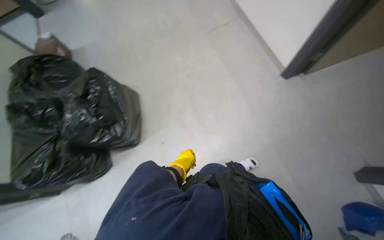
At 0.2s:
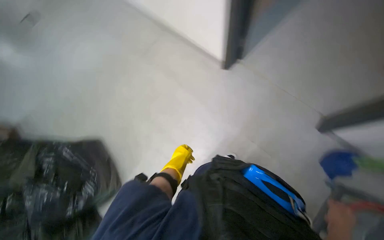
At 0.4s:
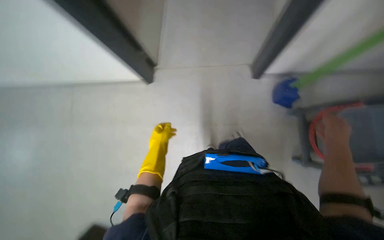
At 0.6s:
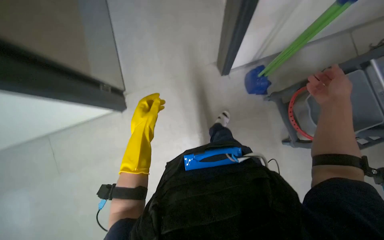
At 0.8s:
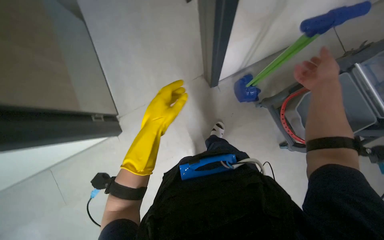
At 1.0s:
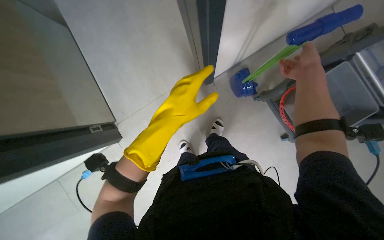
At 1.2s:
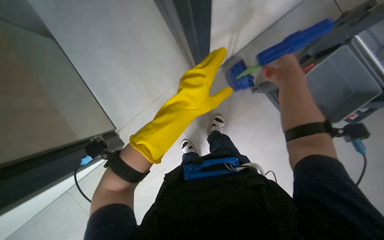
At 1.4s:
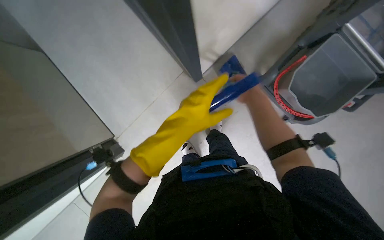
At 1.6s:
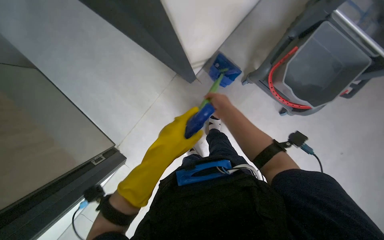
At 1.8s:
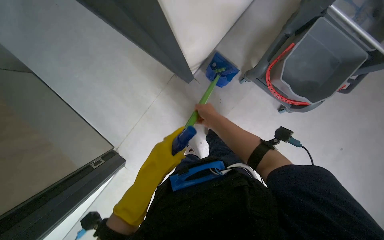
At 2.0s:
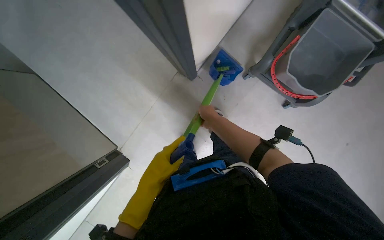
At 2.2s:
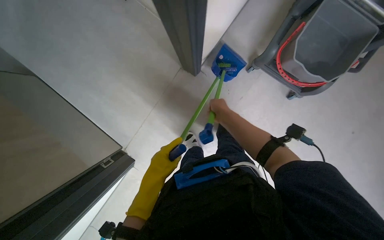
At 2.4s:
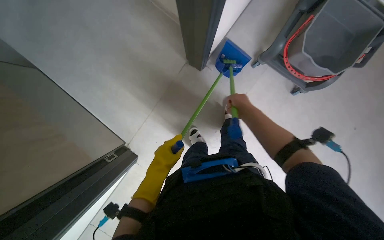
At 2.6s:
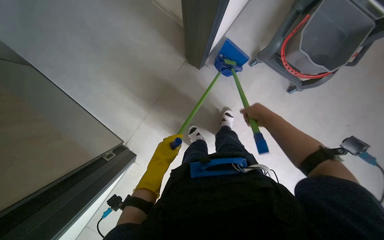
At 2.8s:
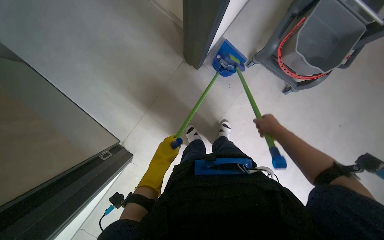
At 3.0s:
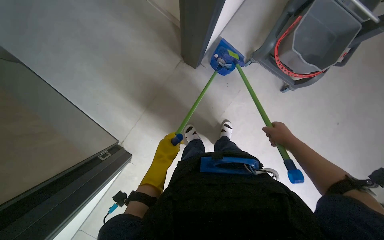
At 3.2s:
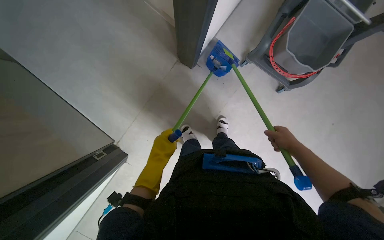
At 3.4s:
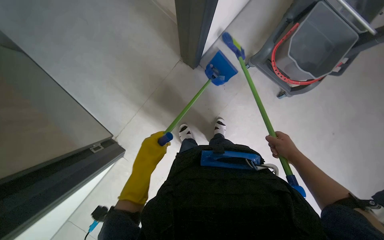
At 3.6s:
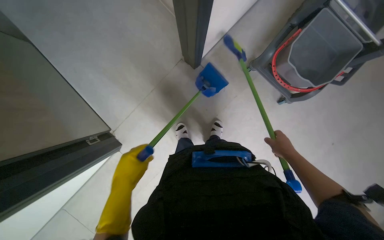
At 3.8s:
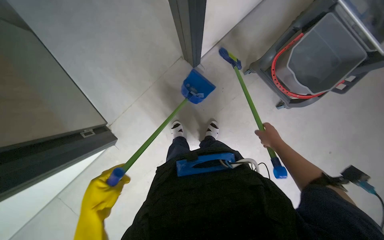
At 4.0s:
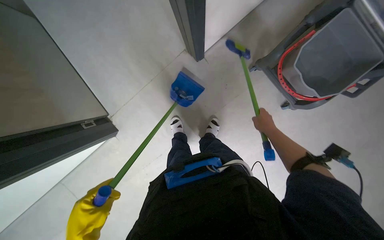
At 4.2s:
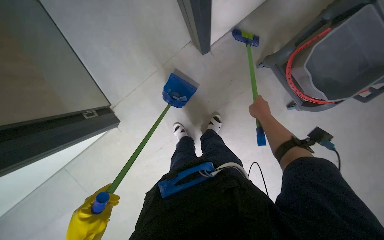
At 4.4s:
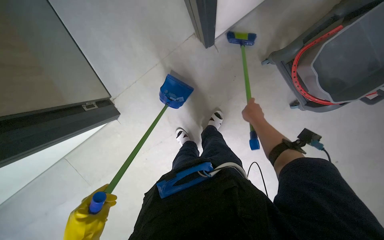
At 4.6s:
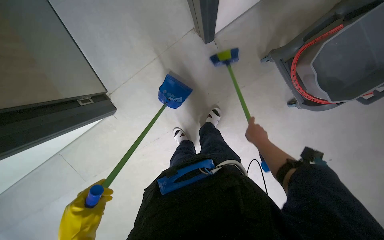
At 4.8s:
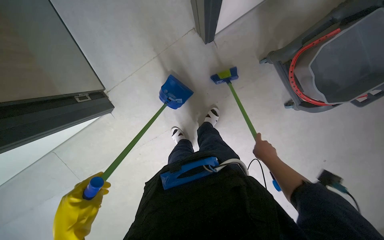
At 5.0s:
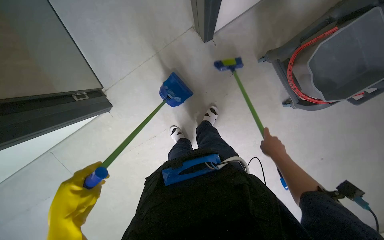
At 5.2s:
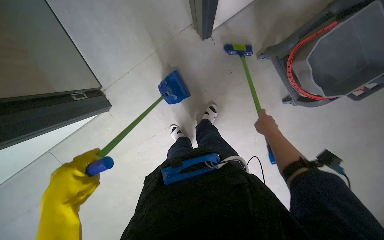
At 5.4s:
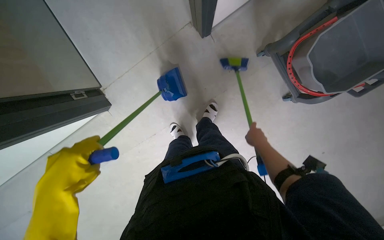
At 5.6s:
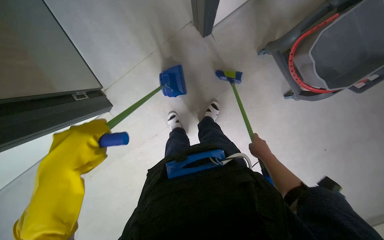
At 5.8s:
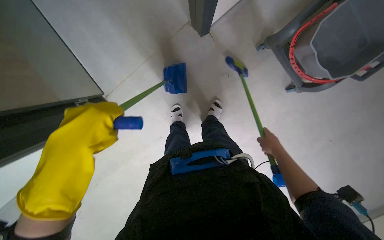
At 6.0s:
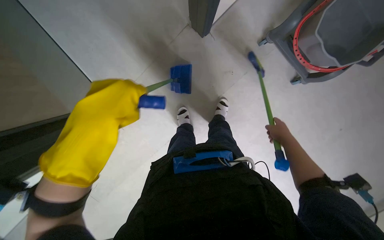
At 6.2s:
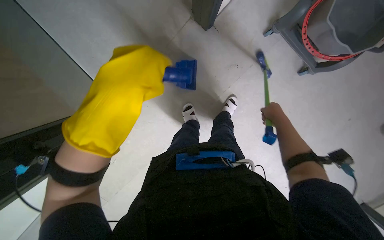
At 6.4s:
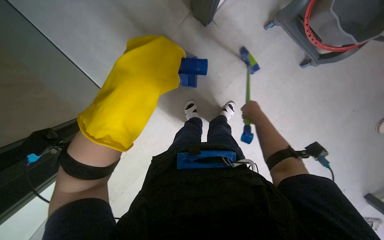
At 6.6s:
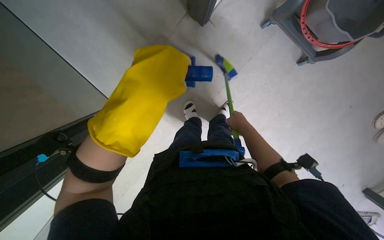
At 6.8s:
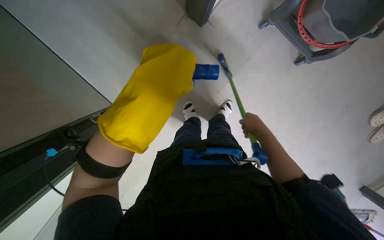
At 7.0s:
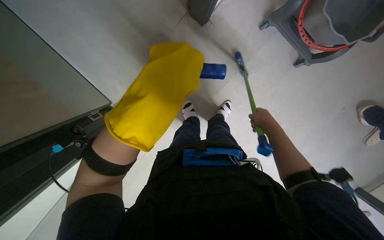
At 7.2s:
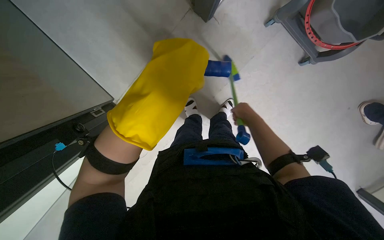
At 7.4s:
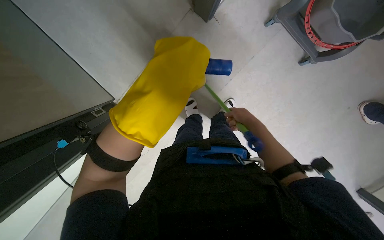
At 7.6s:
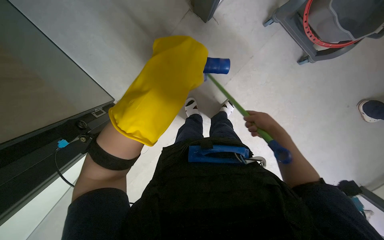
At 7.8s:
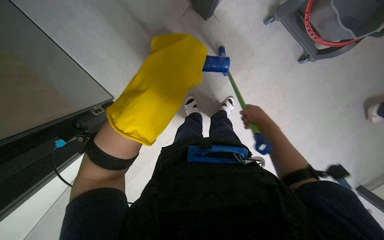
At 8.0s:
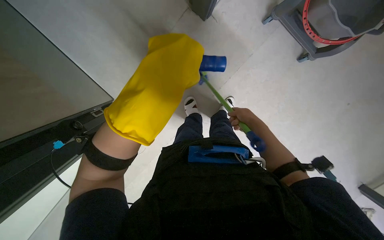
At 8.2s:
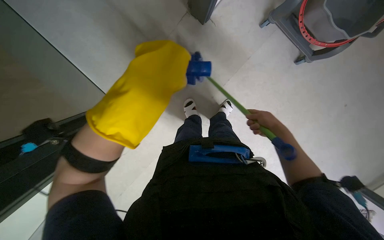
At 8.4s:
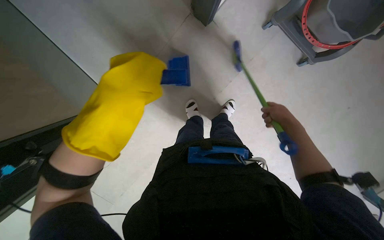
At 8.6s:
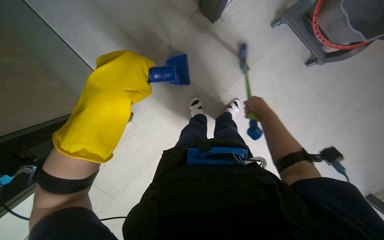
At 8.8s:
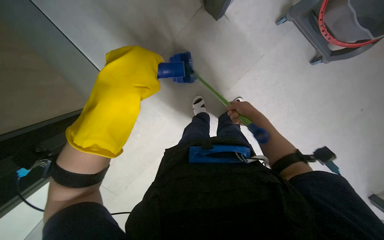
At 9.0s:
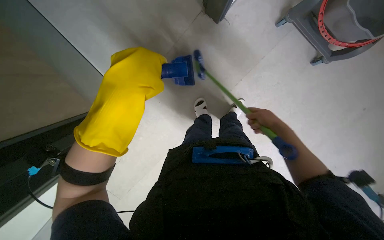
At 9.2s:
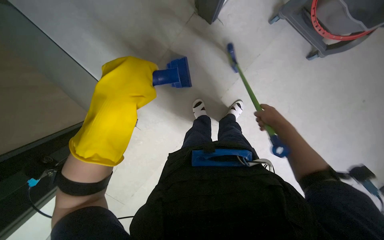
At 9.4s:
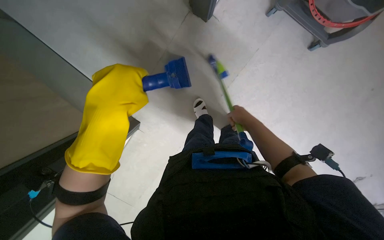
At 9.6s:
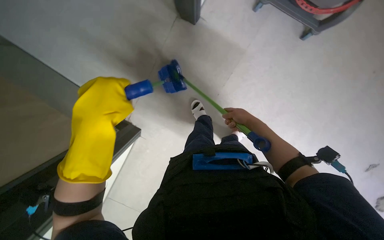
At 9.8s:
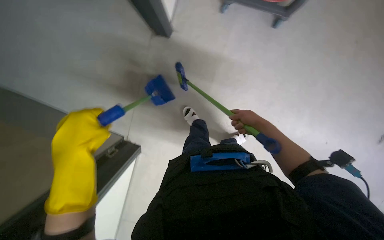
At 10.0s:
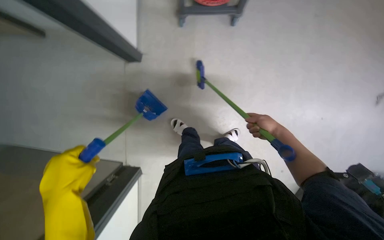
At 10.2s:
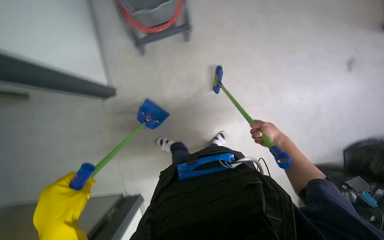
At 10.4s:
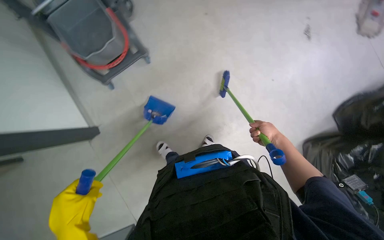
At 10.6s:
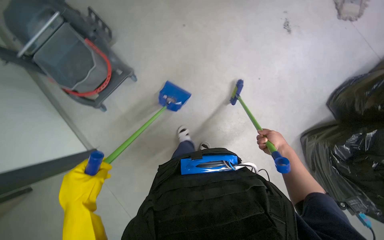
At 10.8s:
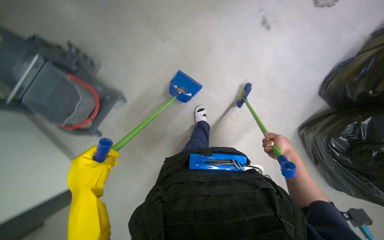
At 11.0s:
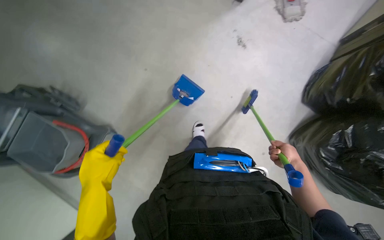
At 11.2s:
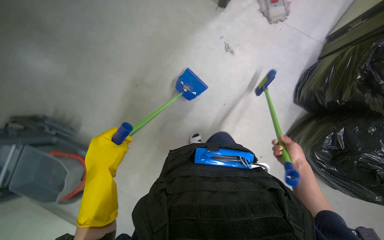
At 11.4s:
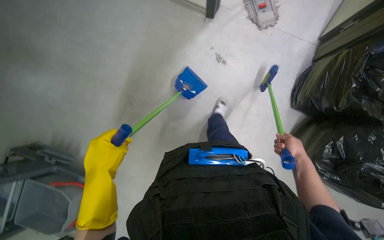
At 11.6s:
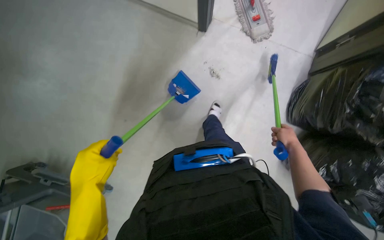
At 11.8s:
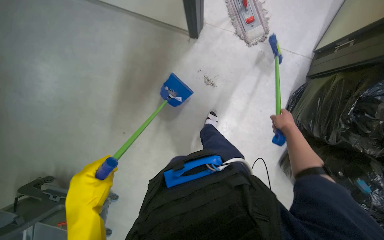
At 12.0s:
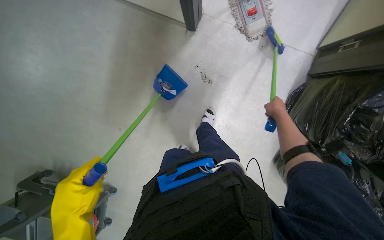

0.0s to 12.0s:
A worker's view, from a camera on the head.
Job: sweeping floor.
The whole recording: Sweeping floor with broom and dustpan. The worker sweeps the floor using a broom and dustpan.
0.0s to 1.6s: The camera is carried about 70 cm. The scene rotates counterclockwise by some 85 degrees.
1.6s to 3.0s: The left hand is displaced farther from the camera and down the picture by roughly 20 cm, while the right hand heads to the right and down the picture, covering approximately 25 cm.
3.0s to 4.4s: The right hand moves up the picture, some 20 cm.
4.4s to 6.0s: The right hand swings up and down the picture, roughly 15 cm each way, with 2 reversals.
6.0s to 7.6s: The right hand goes left and right, about 15 cm each way, reversing 3 times; the left hand heads up the picture, covering some 10 cm.
7.6s to 9.0s: The left hand travels to the left by about 10 cm.
9.0s to 10.4s: The scene rotates counterclockwise by approximately 40 degrees. The left hand shifts about 10 cm down the picture. The right hand heads to the right and down the picture, covering roughly 30 cm.
10.4s to 12.0s: The camera travels approximately 1 m. The scene rotates counterclockwise by some 35 degrees.

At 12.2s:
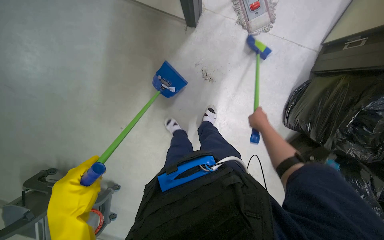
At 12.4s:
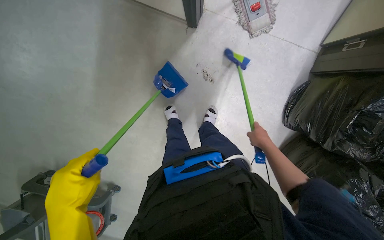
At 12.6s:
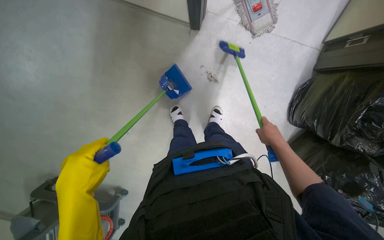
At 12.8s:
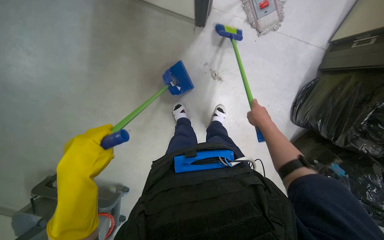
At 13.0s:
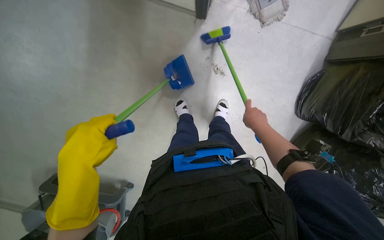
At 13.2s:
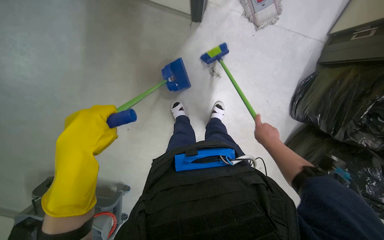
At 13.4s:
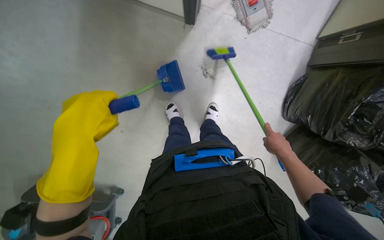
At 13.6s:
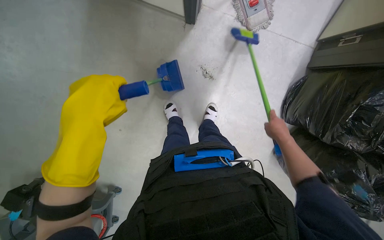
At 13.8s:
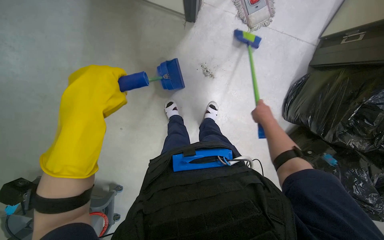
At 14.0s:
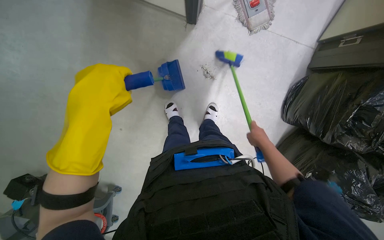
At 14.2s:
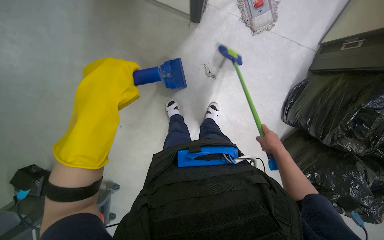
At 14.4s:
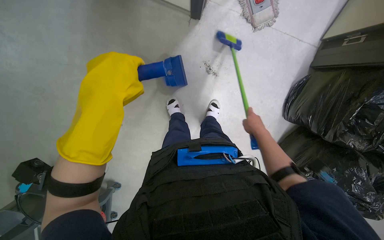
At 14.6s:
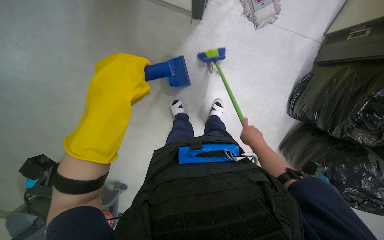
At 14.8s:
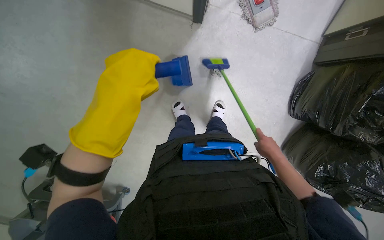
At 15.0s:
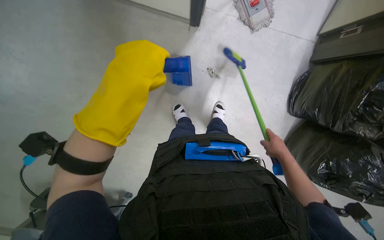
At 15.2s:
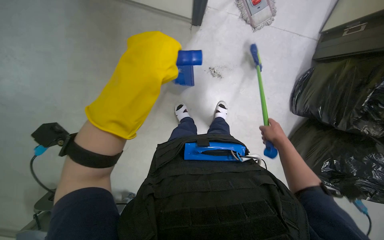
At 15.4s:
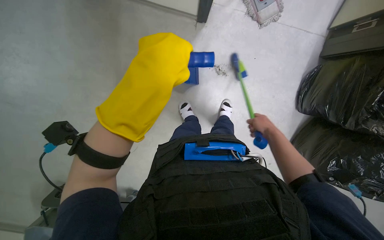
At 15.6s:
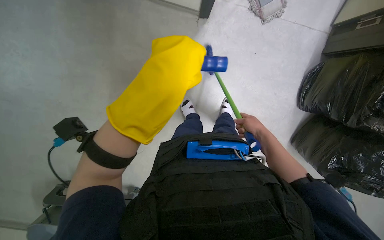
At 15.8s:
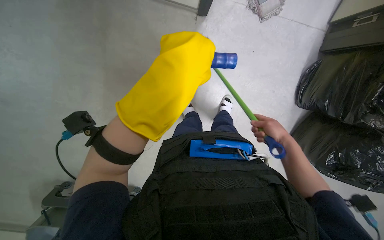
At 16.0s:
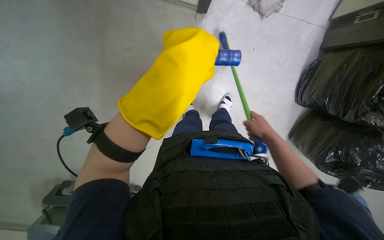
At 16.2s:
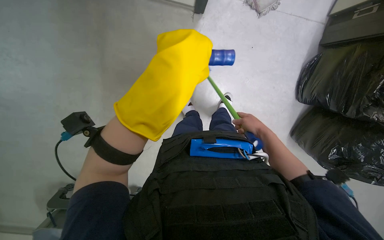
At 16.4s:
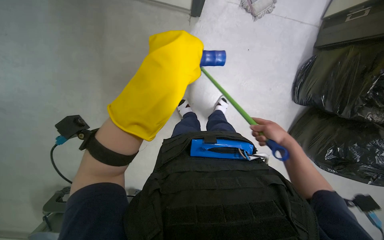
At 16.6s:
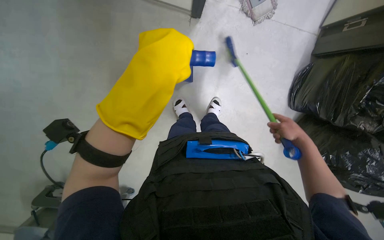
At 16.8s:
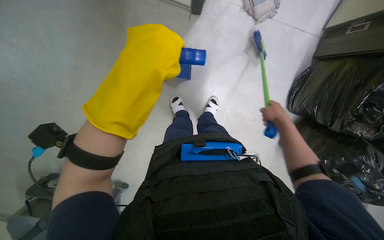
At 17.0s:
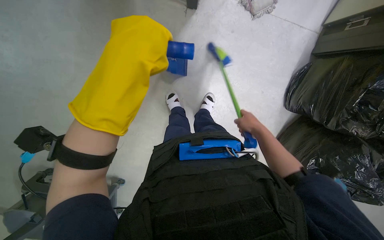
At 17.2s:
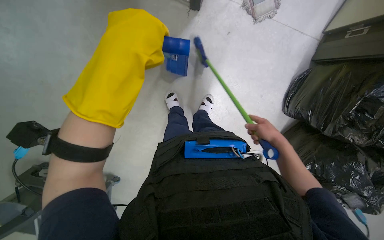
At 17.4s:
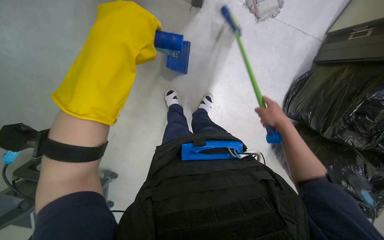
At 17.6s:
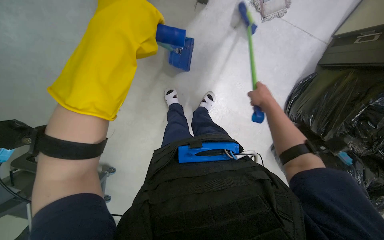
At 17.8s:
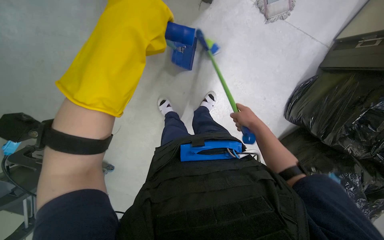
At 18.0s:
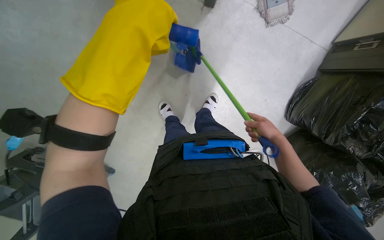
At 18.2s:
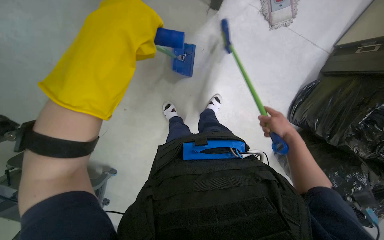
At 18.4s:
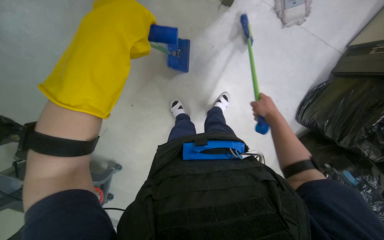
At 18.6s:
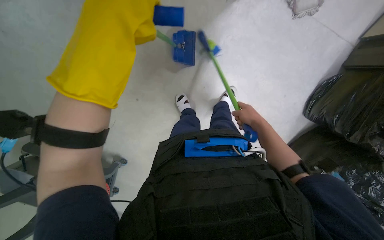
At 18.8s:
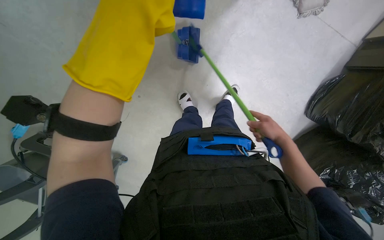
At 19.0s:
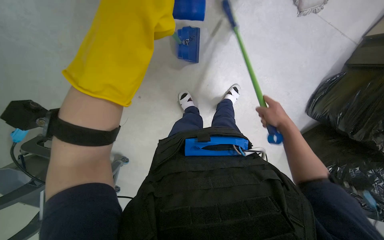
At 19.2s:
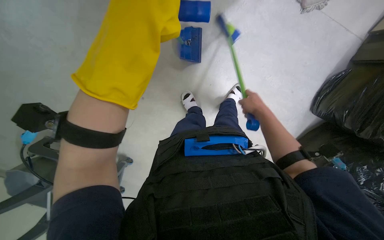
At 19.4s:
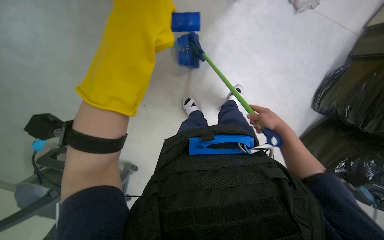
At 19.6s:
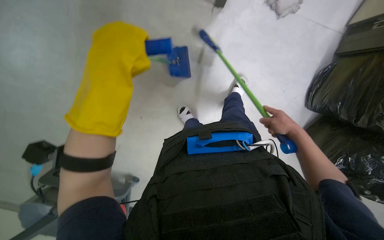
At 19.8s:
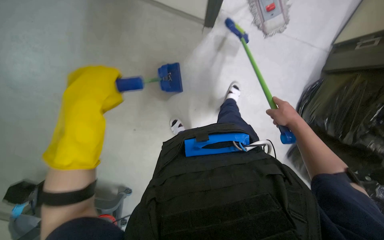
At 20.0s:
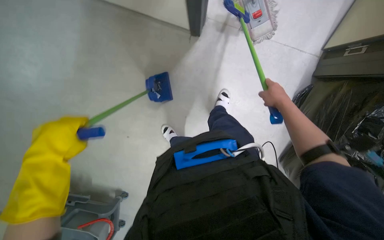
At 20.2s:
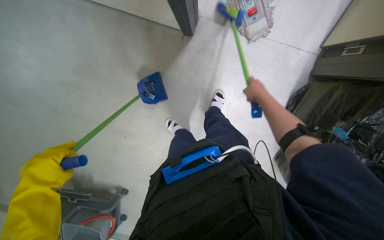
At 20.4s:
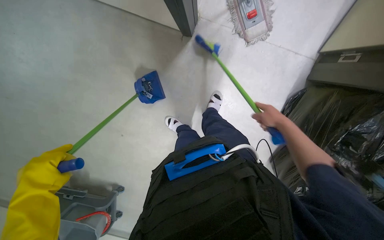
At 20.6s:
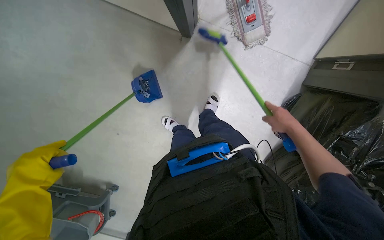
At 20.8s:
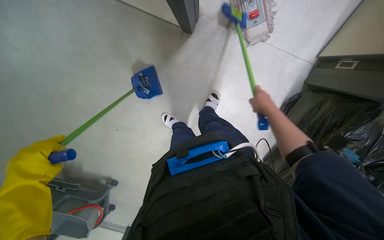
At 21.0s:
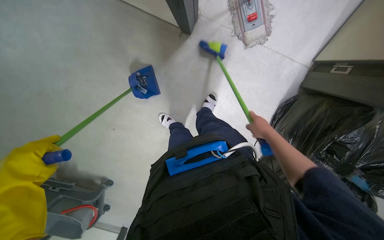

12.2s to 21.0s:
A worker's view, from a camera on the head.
Job: sweeping floor.
The whole recording: Sweeping floor with broom and dustpan. The worker sweeps the floor using a broom and dustpan.
12.2s to 13.6s: The left hand travels up the picture by about 30 cm.
15.2s to 16.6s: The right hand goes nearer and farther, approximately 10 cm each way, reversing 2 times.
16.6s to 18.0s: The right hand goes left and right, some 15 cm each way, reversing 2 times.
18.0s to 19.6s: The left hand travels down the picture by approximately 10 cm.
19.6s to 21.0s: The right hand goes to the left and returns, roughly 5 cm each way.
